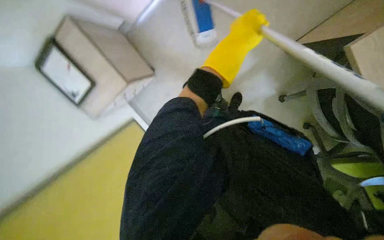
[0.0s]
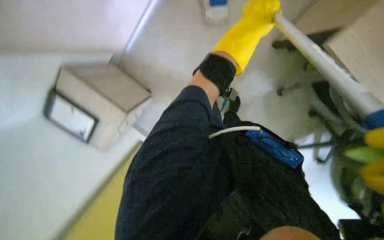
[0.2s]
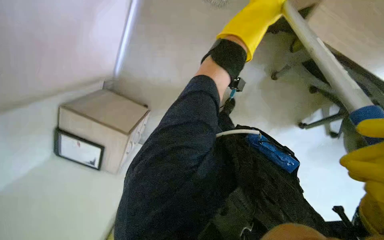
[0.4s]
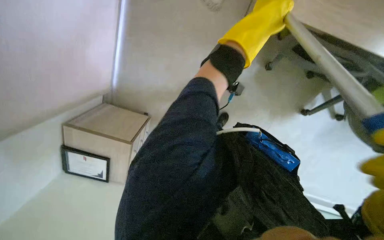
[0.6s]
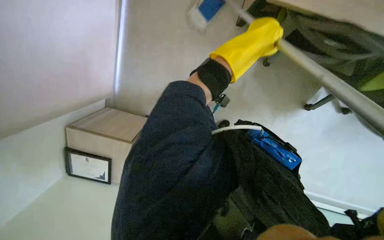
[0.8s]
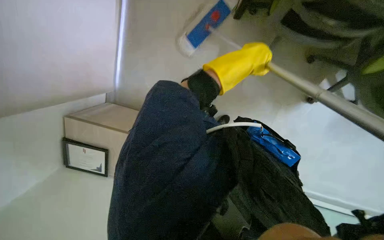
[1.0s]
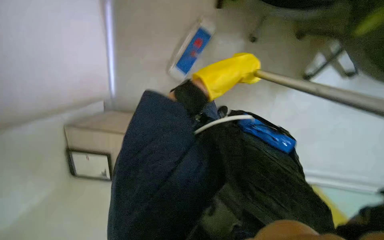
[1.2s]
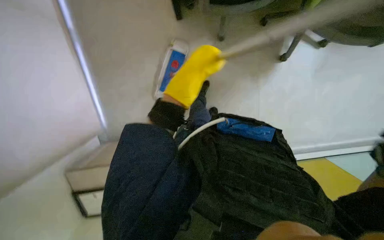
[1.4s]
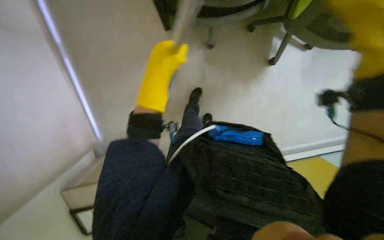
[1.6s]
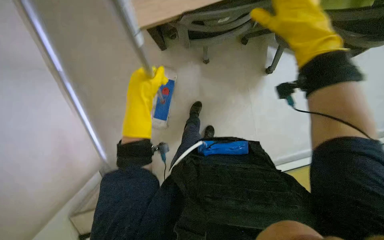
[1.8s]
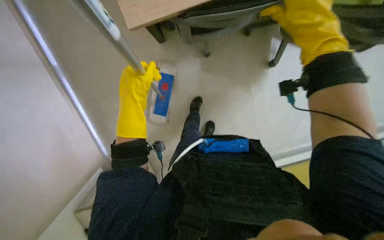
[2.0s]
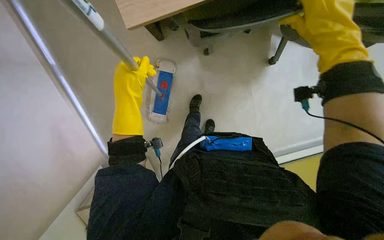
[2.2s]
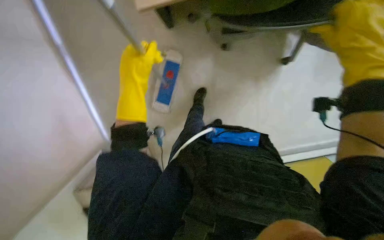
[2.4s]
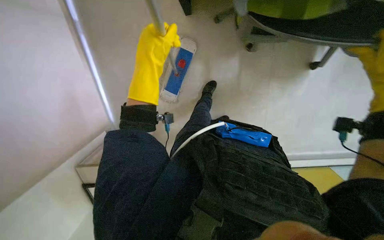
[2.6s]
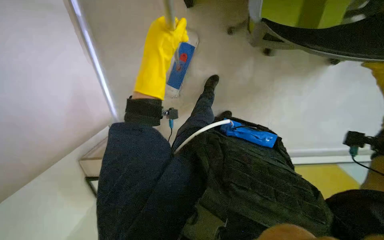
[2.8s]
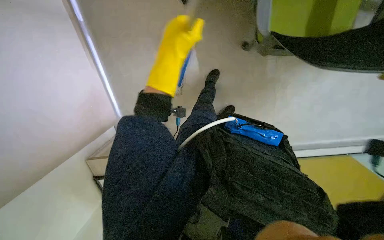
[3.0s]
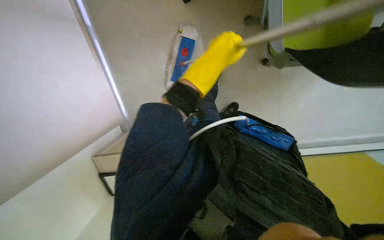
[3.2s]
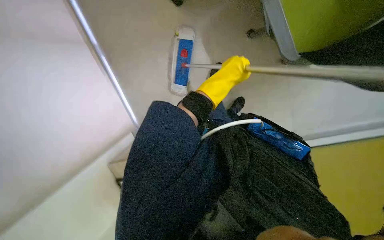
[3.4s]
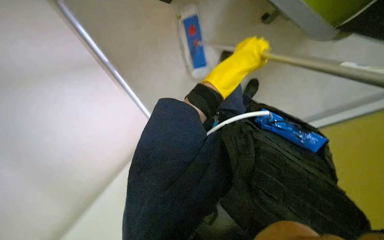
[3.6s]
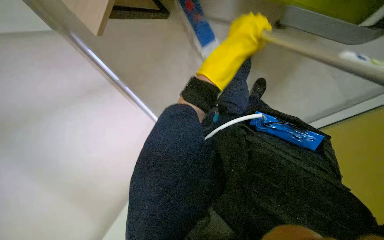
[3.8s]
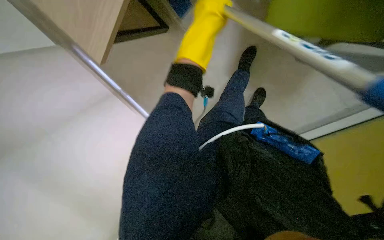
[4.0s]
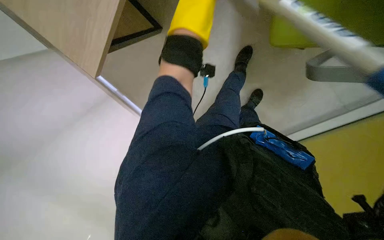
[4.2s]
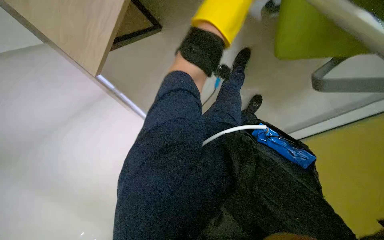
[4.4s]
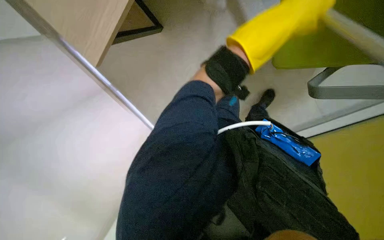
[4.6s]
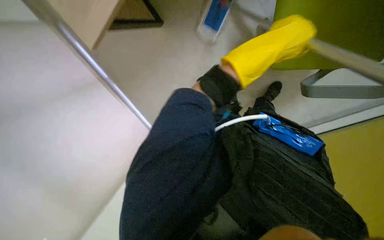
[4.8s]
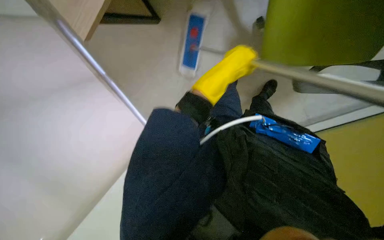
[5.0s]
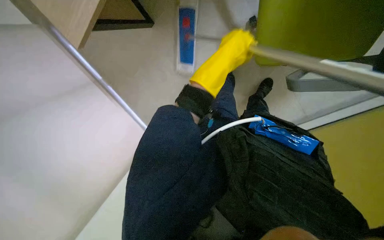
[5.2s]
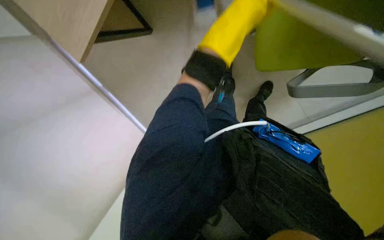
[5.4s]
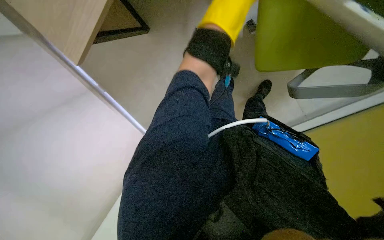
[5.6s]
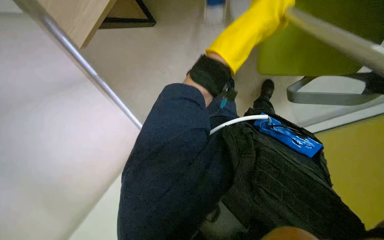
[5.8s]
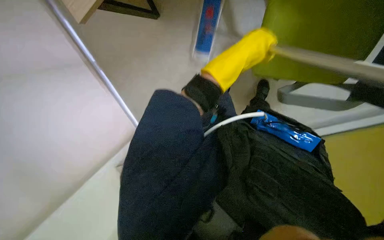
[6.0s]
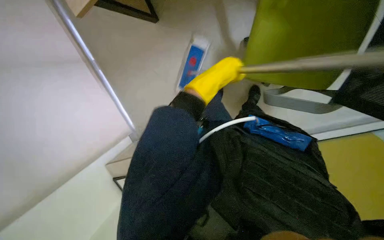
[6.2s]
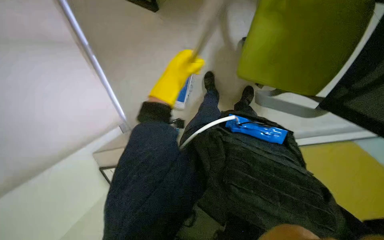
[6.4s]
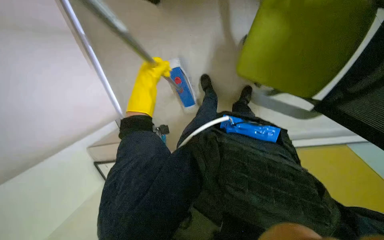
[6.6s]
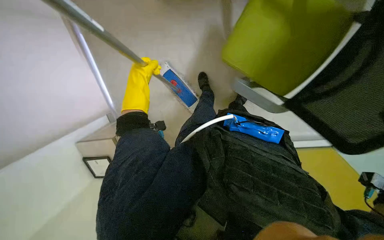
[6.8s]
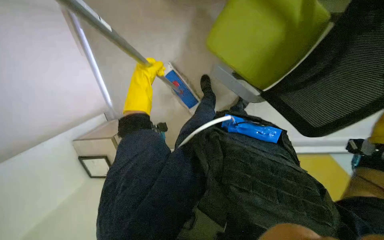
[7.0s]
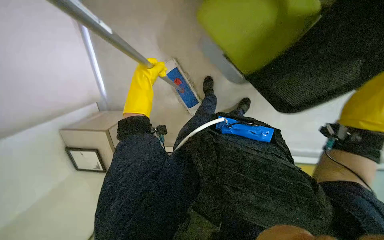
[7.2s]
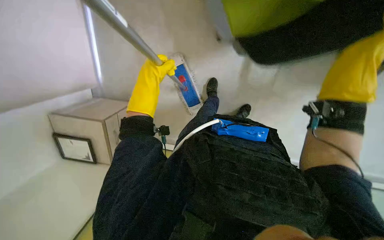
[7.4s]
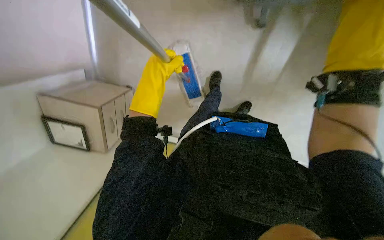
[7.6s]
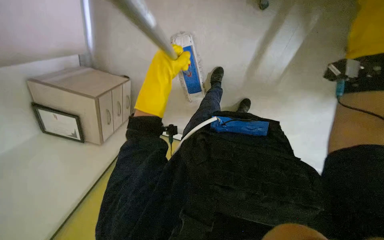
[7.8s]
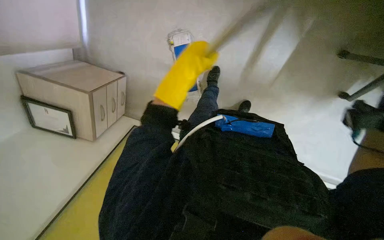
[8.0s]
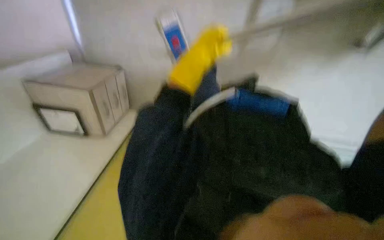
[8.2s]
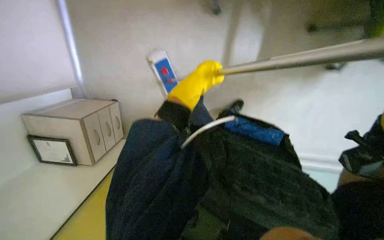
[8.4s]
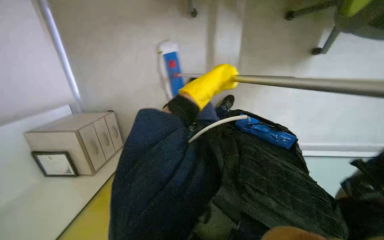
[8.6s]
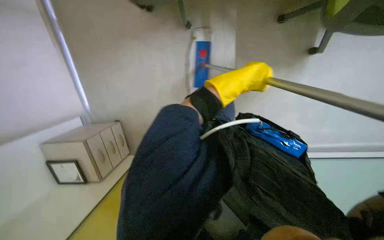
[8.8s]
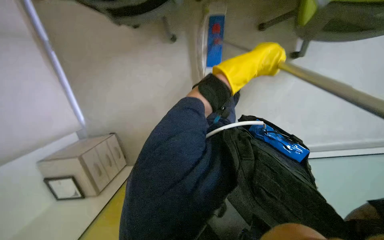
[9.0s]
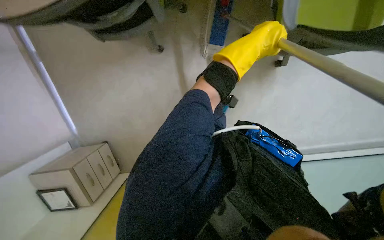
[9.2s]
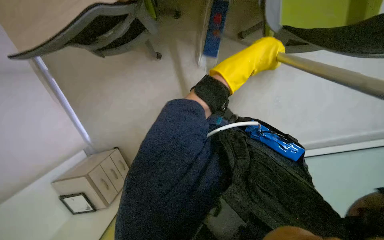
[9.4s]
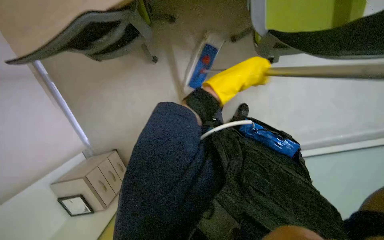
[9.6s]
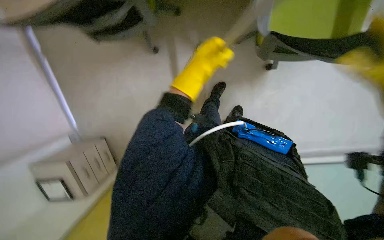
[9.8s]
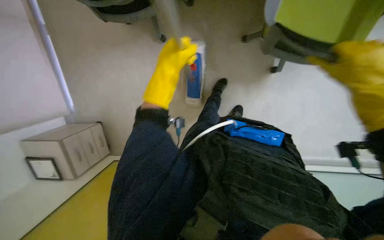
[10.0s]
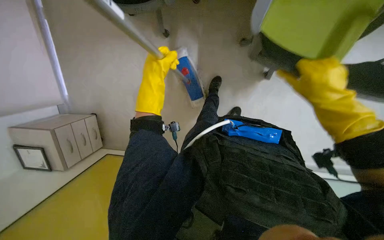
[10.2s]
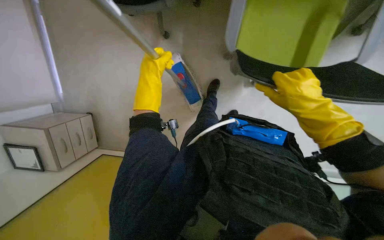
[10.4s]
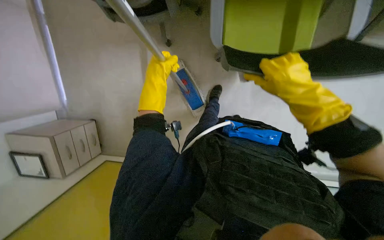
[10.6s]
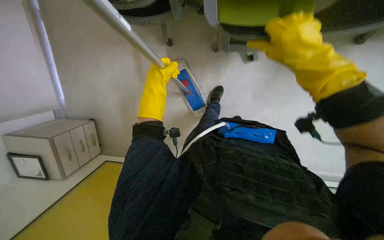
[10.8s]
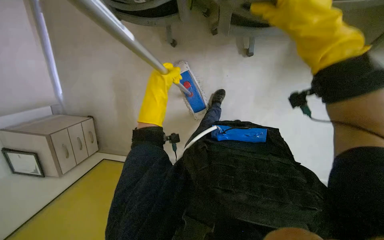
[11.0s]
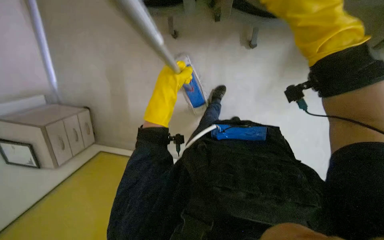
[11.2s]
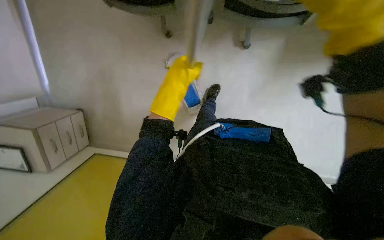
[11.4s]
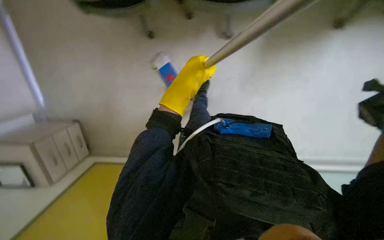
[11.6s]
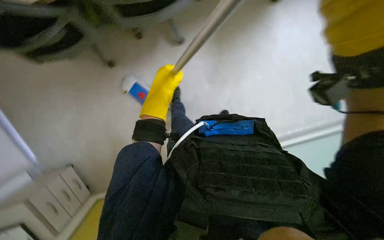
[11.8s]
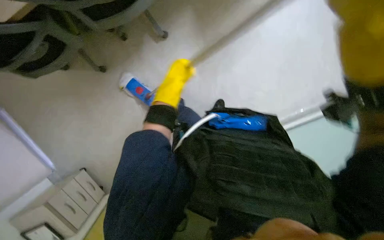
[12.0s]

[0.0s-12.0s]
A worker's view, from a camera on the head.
Job: mopping floor.
The whole recording: Mopping office floor. The worker mops the office floor with a flat mop.
0.0s to 1.6s: The view tips upward by some 15 degrees. The scene turns approximately 45 degrees counterclockwise in the picture.
6.0s to 7.6s: The left hand heads to the left and down the picture, covering approximately 35 cm.
7.6s to 9.0s: The left hand moves to the right, some 50 cm.
9.0s to 10.4s: The left hand travels to the left and down the picture by approximately 20 cm.
10.4s to 12.0s: The left hand heads to the right, covering some 15 cm.

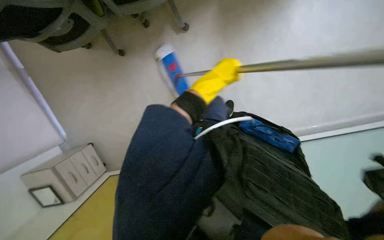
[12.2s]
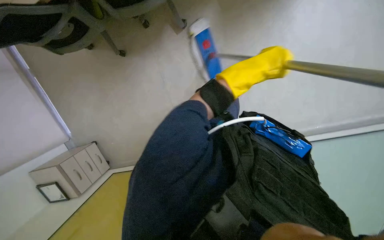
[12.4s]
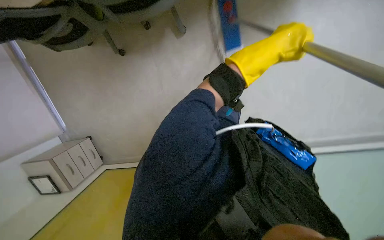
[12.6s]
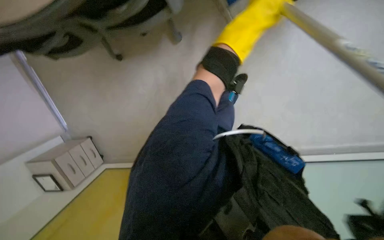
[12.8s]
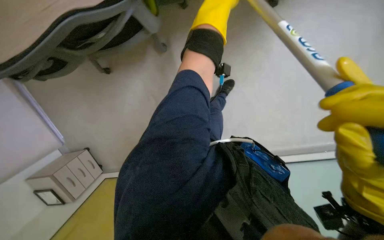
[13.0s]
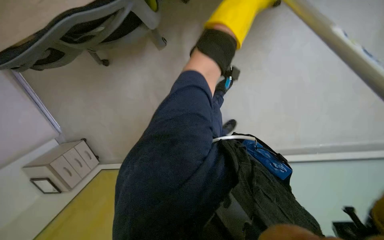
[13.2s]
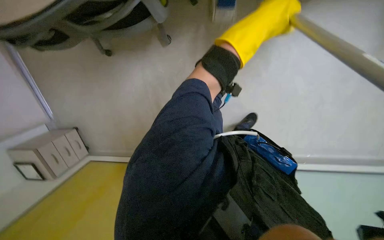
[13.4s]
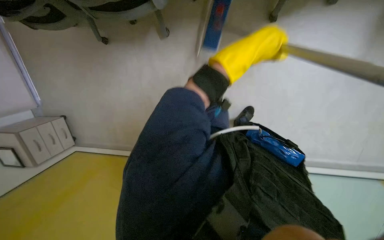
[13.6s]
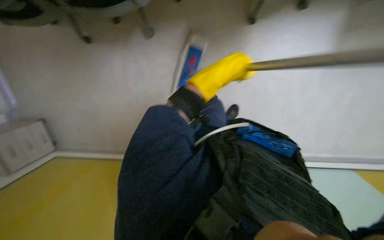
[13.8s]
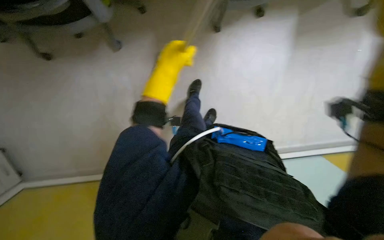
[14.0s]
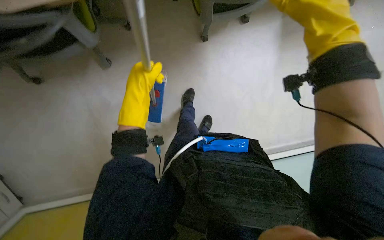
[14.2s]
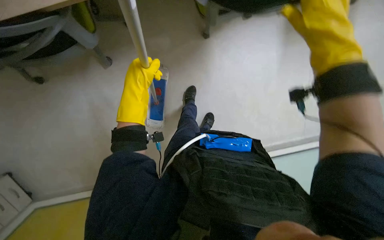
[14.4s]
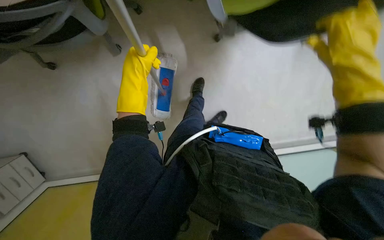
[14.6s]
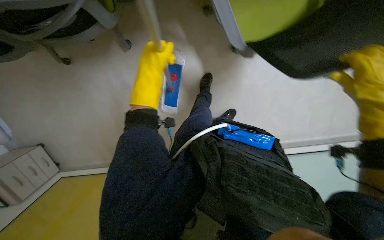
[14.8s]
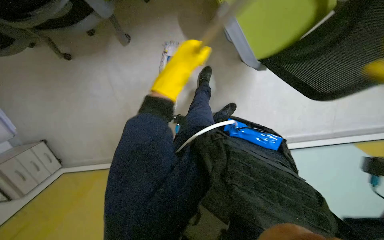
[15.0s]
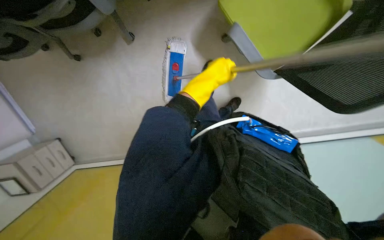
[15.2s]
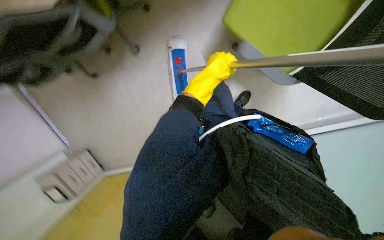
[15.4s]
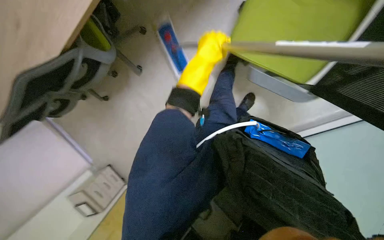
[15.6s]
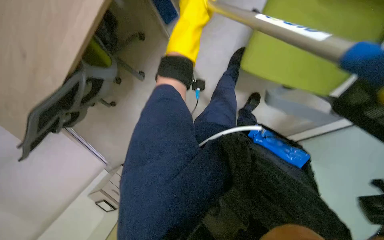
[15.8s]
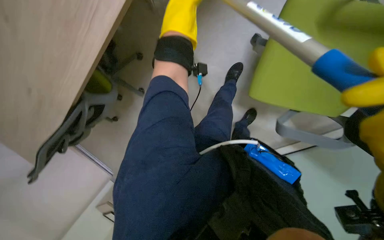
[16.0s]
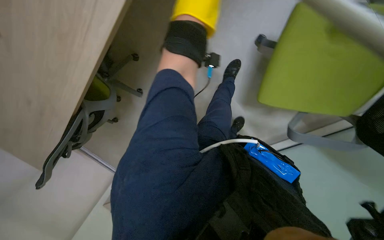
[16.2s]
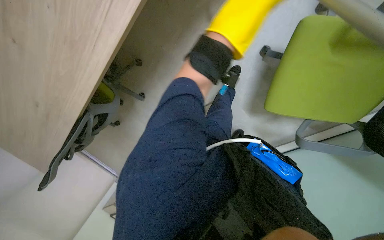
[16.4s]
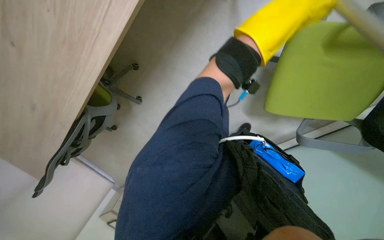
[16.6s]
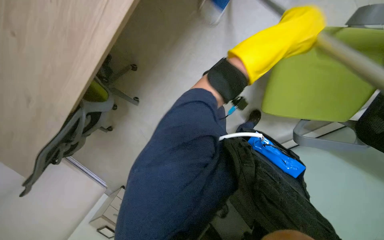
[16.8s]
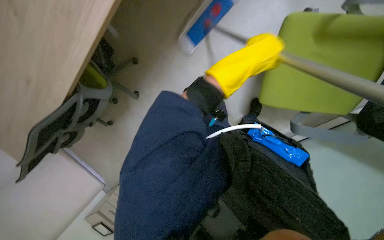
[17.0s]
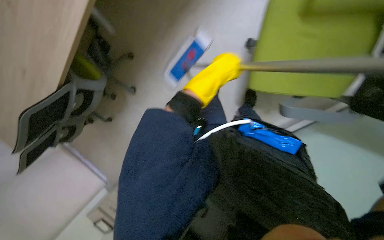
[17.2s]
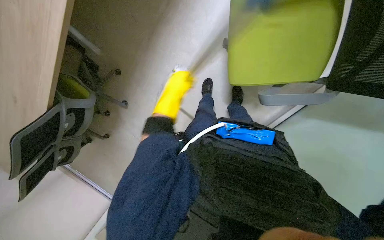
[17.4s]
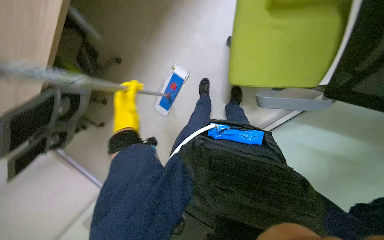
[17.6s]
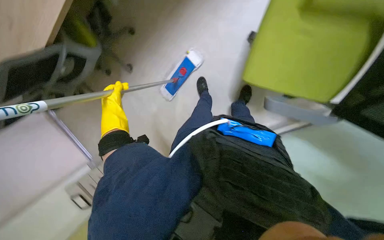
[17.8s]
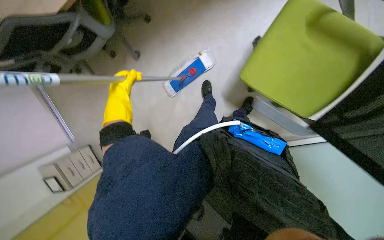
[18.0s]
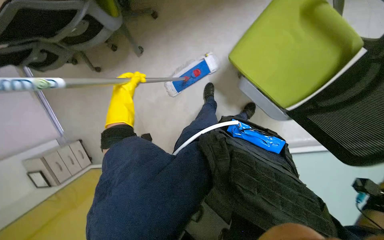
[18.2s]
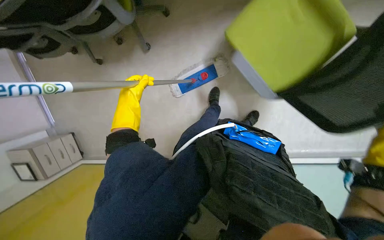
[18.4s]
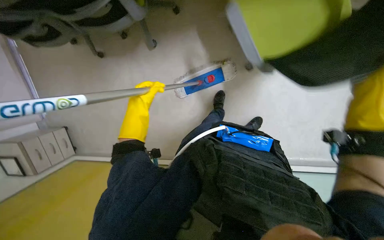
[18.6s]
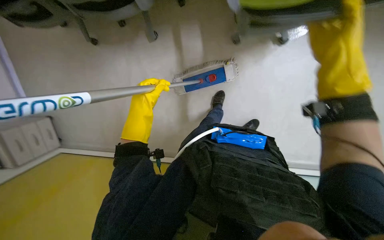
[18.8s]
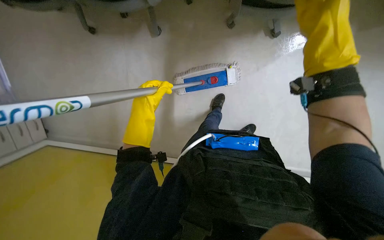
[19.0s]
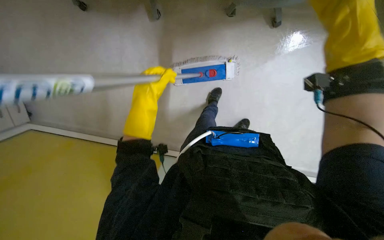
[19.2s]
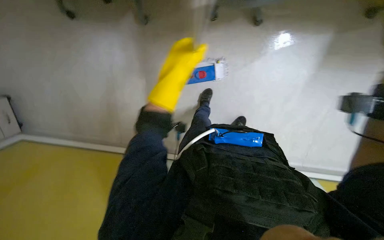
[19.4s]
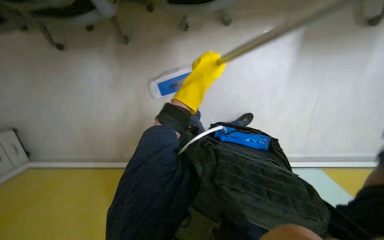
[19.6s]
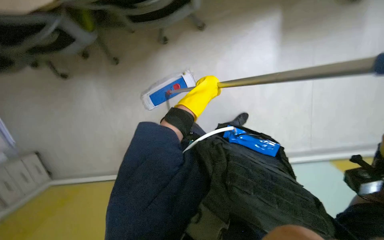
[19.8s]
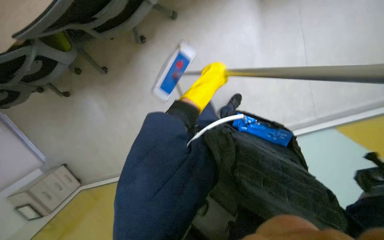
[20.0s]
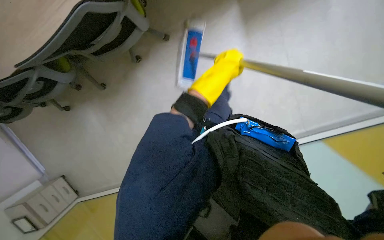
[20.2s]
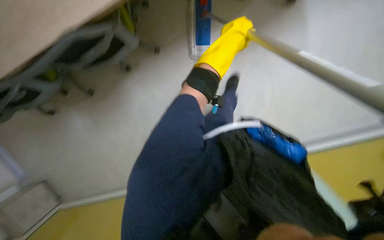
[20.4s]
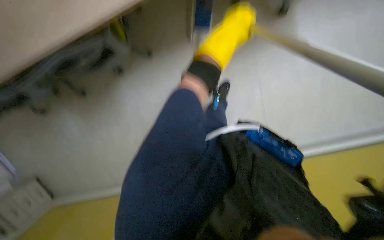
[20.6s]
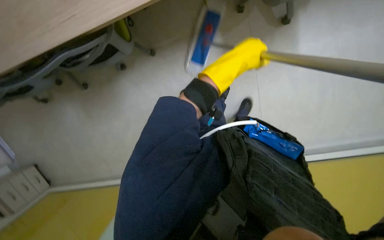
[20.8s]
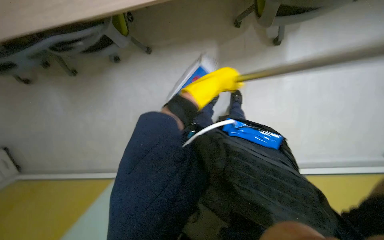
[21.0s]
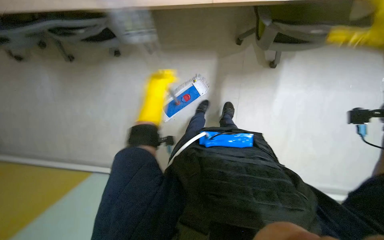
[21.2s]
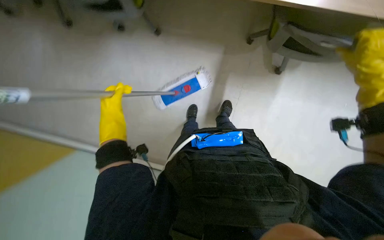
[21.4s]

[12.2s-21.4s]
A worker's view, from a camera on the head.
Job: mopping floor.
The whole recording: Mopping office floor. The worker mops the office floor with a flat mop.
12.2s to 13.8s: The left hand heads nearer to the camera, covering roughly 20 cm.
13.8s to 15.2s: The left hand moves approximately 10 cm to the left and comes back.
16.8s to 18.4s: The scene rotates clockwise by about 35 degrees.
18.4s to 19.8s: The camera sweeps to the right, by some 15 degrees. The left hand is displaced to the right by about 15 cm.
19.8s to 21.4s: The view swings approximately 20 degrees to the right. The scene turns approximately 30 degrees clockwise in the picture.
